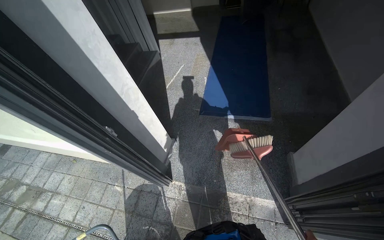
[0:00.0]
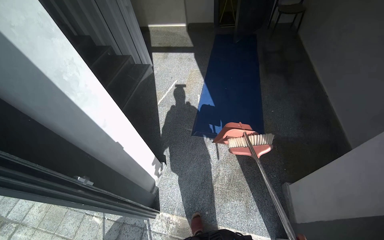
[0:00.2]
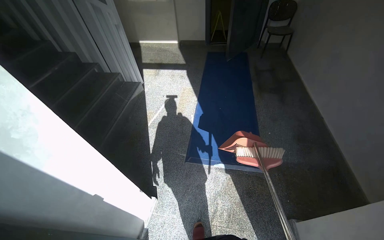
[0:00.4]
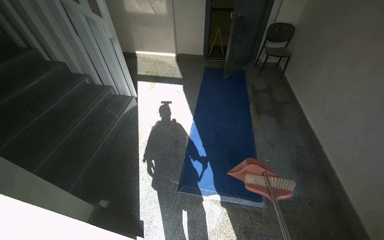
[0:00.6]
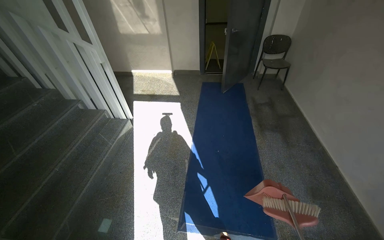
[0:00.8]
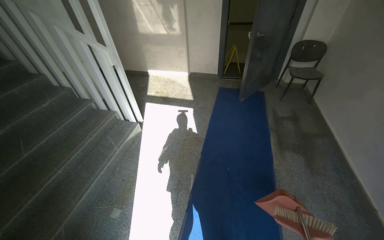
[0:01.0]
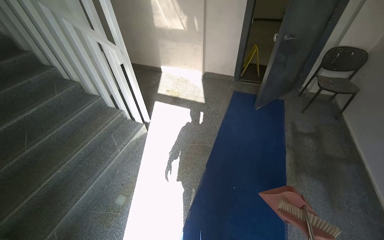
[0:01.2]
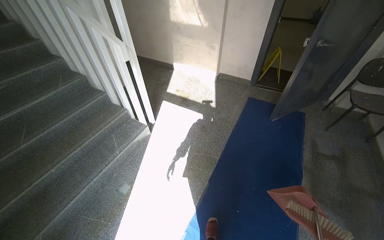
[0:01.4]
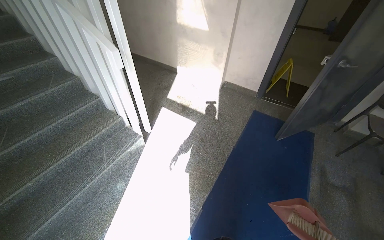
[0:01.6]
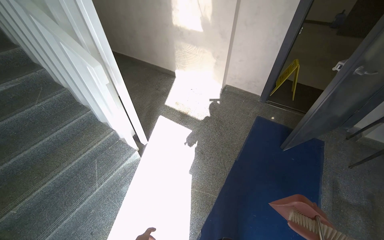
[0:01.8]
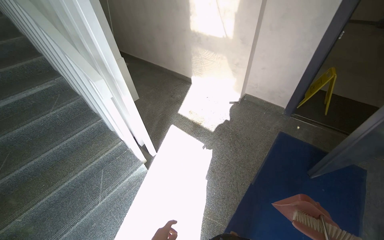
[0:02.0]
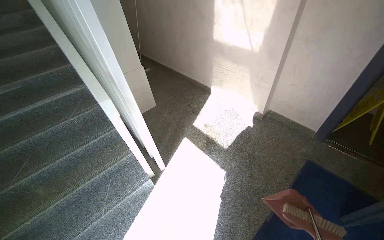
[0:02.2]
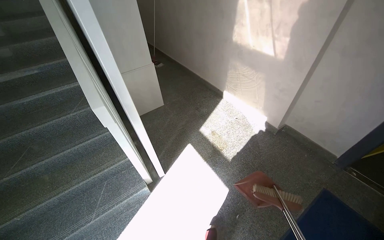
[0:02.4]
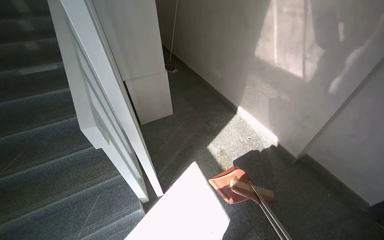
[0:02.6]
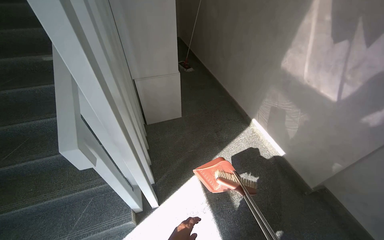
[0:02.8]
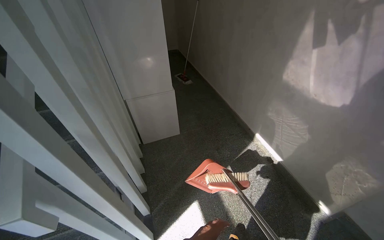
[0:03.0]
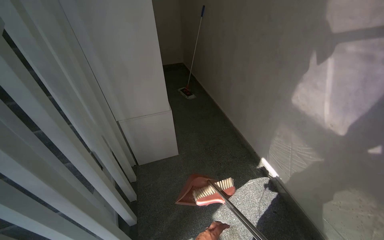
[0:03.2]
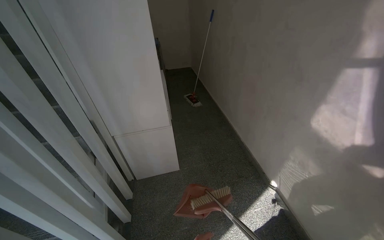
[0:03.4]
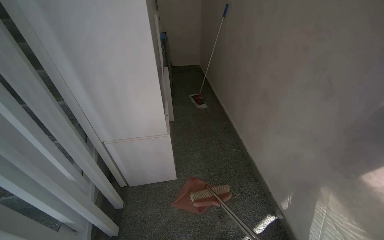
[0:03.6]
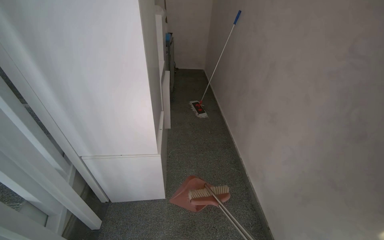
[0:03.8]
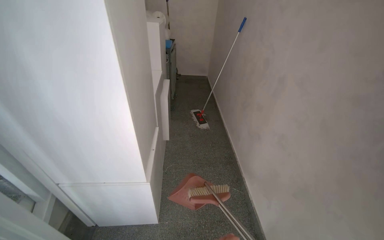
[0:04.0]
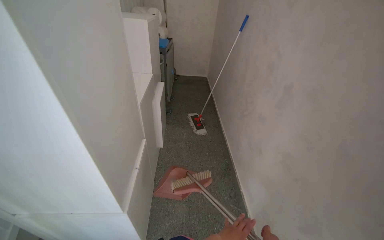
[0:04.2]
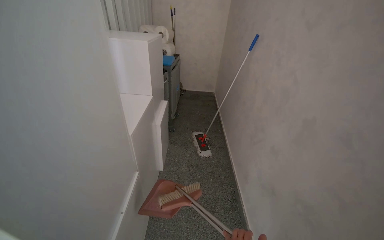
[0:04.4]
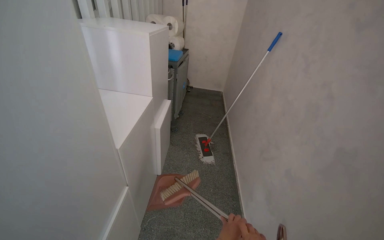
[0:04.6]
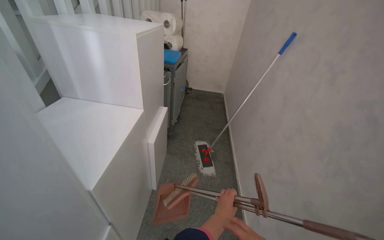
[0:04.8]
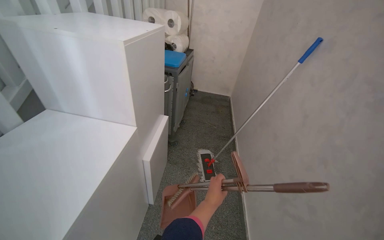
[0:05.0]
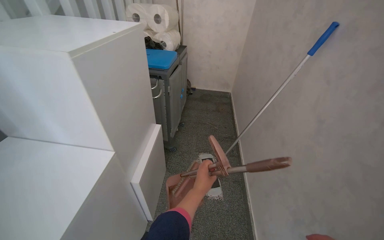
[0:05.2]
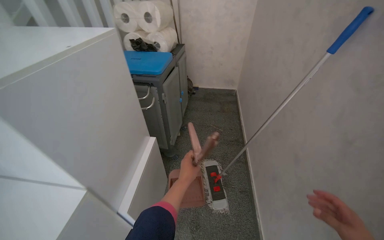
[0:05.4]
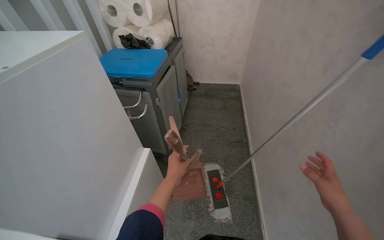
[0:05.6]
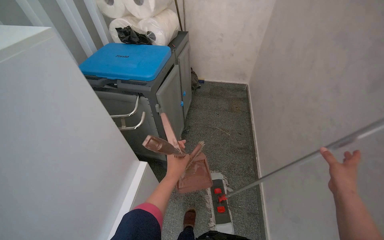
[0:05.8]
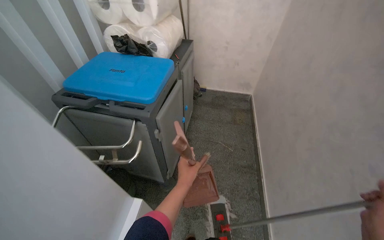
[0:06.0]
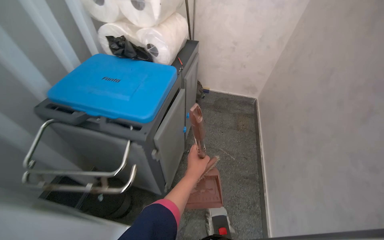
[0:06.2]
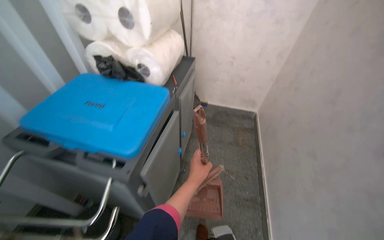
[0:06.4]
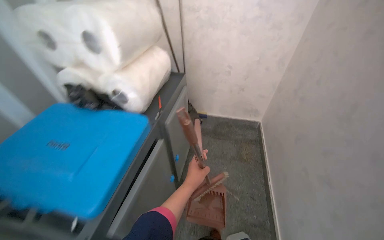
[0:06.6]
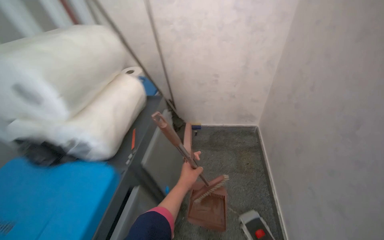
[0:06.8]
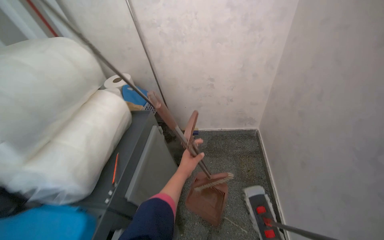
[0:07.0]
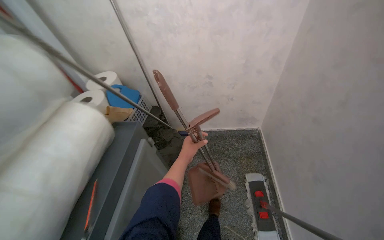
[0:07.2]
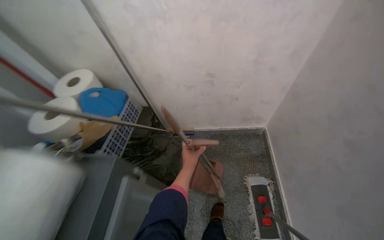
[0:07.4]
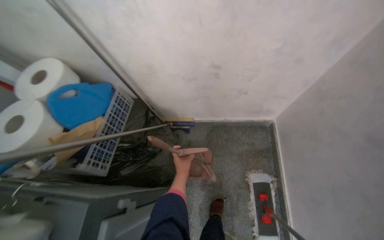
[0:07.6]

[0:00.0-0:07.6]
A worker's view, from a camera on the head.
Job: preparing cleaning supplies.
The whole recording: Washing broom and dustpan outside. The worker takes the broom and dustpan outside, washes them in the bucket, and puts them back in place.
0:00.0 to 0:01.6: The camera travels approximately 1.5 m.
0:01.6 to 0:03.0: The camera is carried some 1.5 m. The head rotates about 40 degrees to the left.
0:03.0 to 0:04.6: The camera travels approximately 1.5 m. The head turns to the left by some 25 degrees.
0:04.6 to 0:06.0: The camera is carried approximately 1.5 m.
0:06.0 to 0:07.6: The head travels some 1.5 m. The view tips downward by approximately 20 degrees.

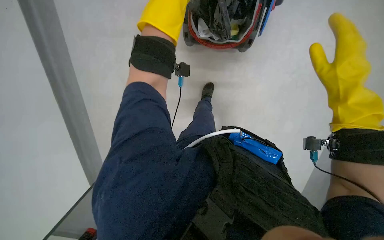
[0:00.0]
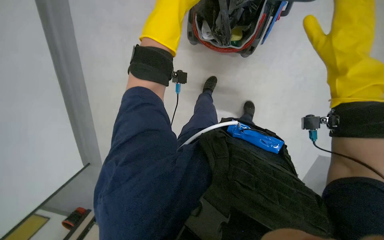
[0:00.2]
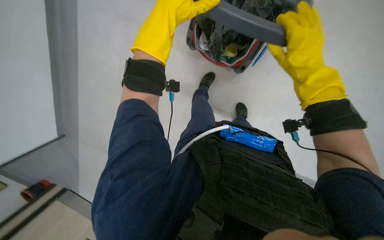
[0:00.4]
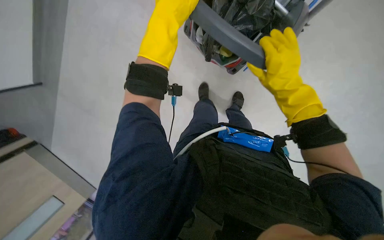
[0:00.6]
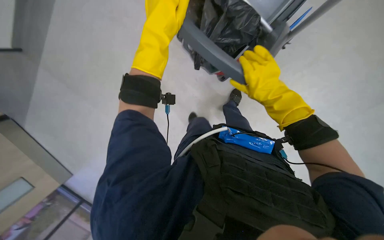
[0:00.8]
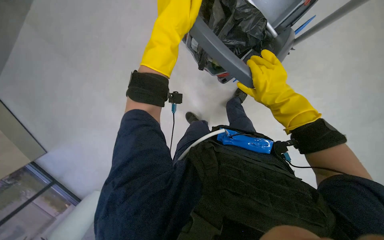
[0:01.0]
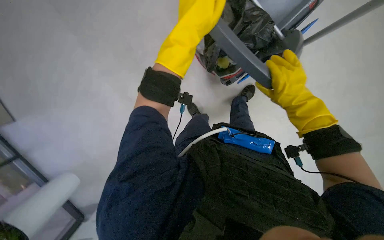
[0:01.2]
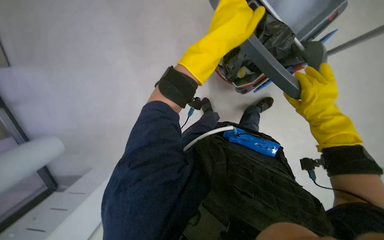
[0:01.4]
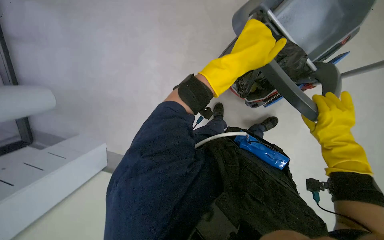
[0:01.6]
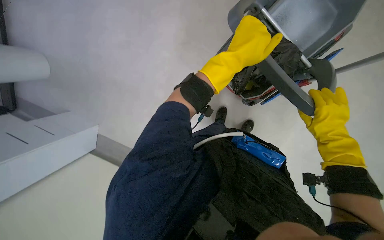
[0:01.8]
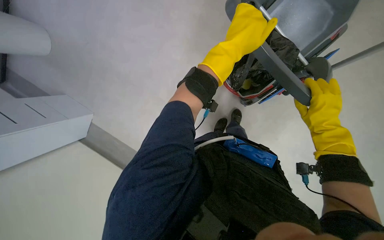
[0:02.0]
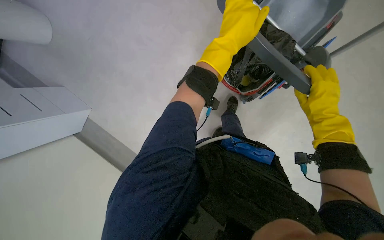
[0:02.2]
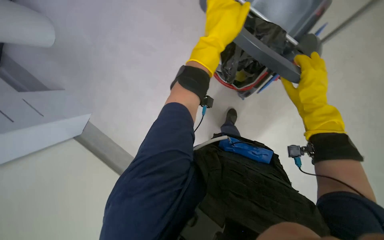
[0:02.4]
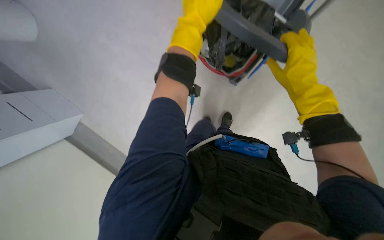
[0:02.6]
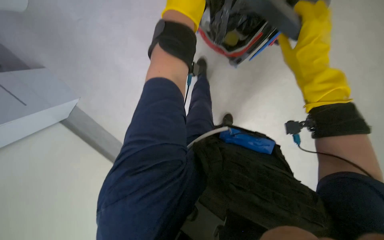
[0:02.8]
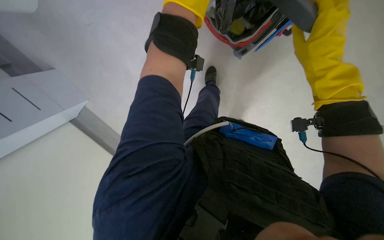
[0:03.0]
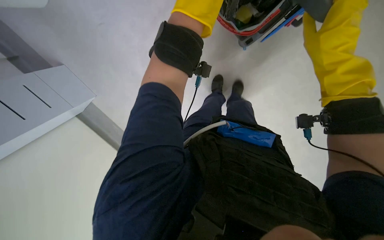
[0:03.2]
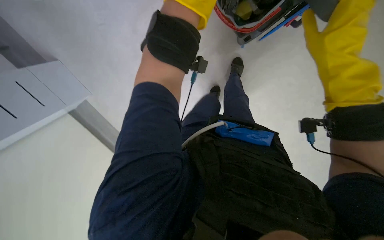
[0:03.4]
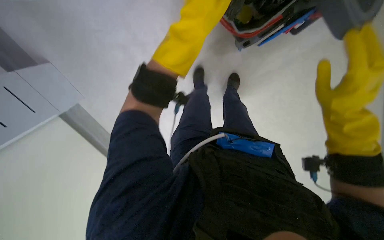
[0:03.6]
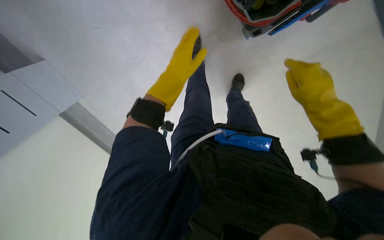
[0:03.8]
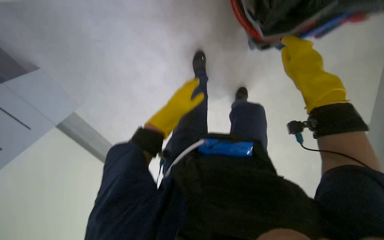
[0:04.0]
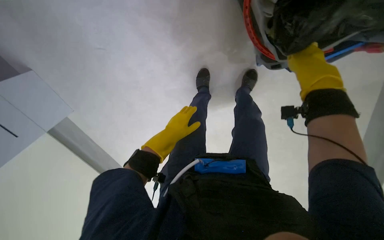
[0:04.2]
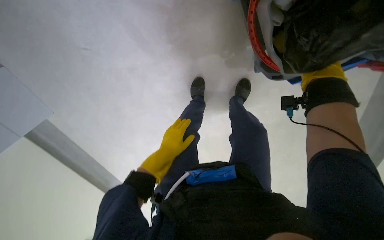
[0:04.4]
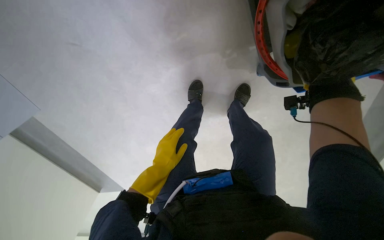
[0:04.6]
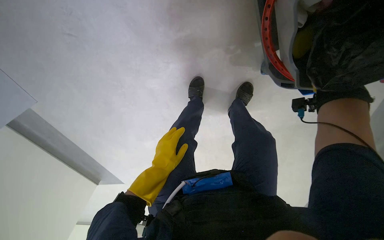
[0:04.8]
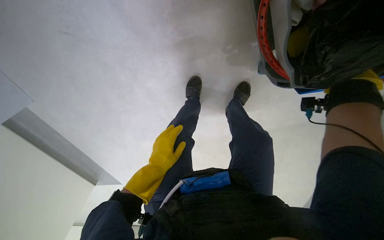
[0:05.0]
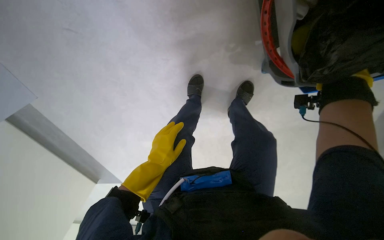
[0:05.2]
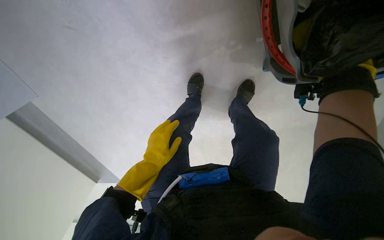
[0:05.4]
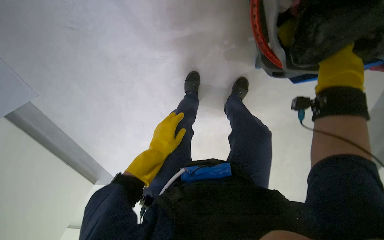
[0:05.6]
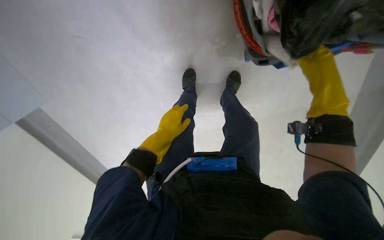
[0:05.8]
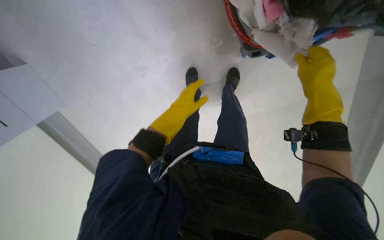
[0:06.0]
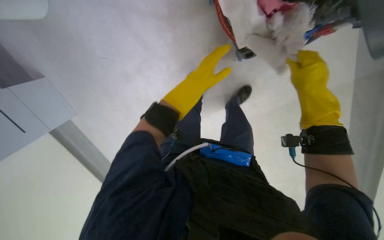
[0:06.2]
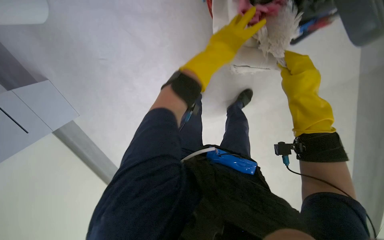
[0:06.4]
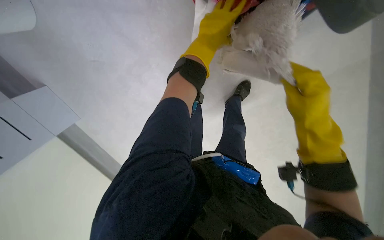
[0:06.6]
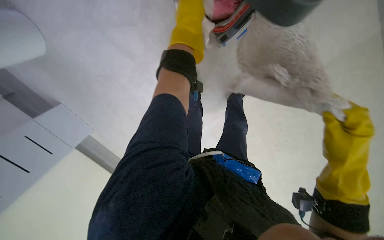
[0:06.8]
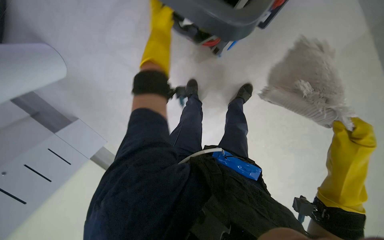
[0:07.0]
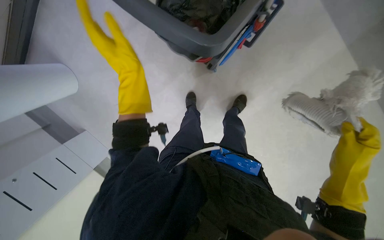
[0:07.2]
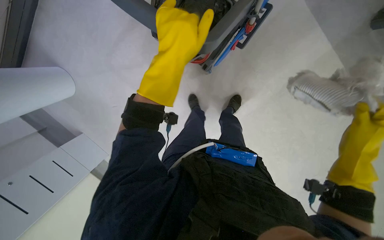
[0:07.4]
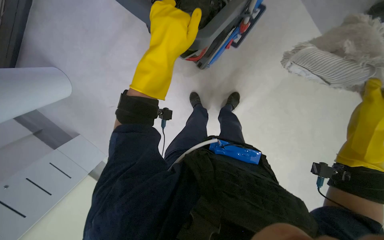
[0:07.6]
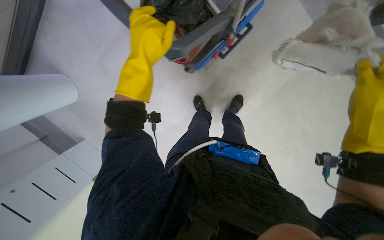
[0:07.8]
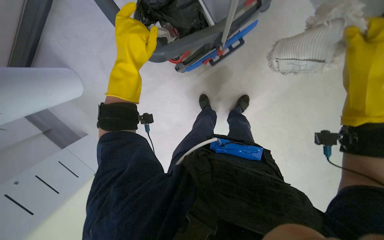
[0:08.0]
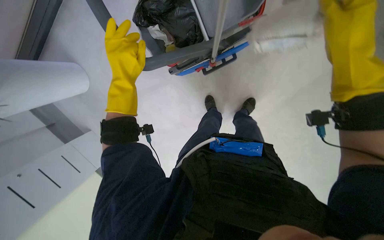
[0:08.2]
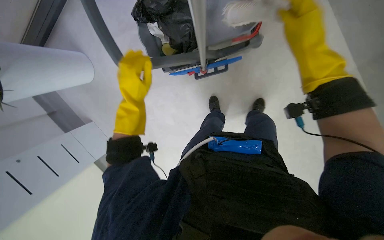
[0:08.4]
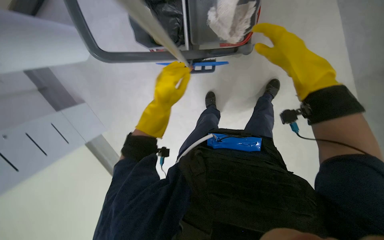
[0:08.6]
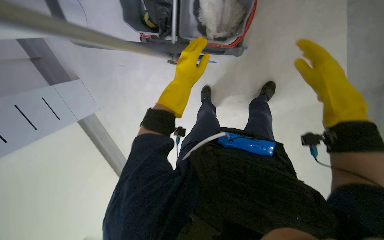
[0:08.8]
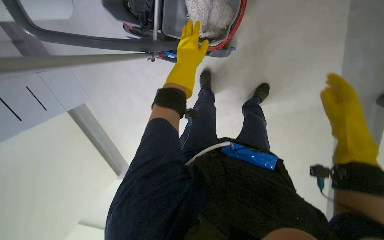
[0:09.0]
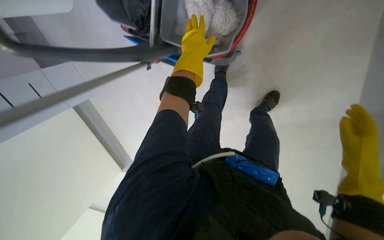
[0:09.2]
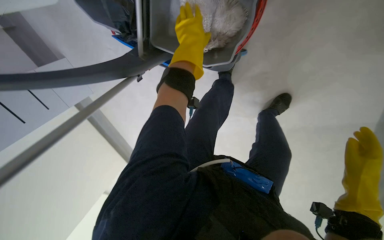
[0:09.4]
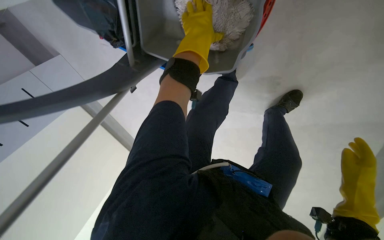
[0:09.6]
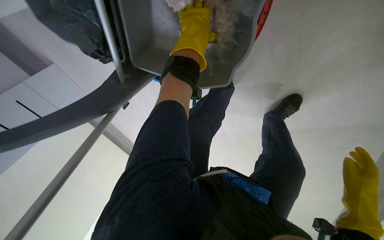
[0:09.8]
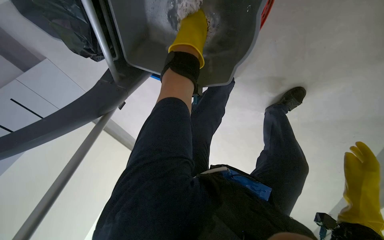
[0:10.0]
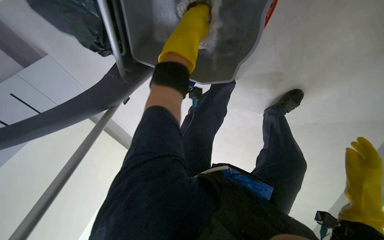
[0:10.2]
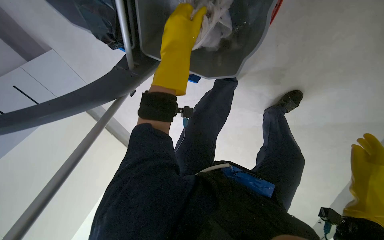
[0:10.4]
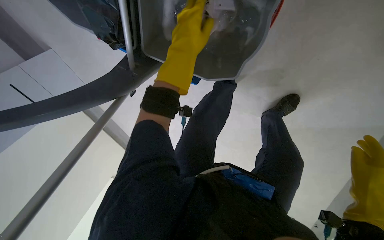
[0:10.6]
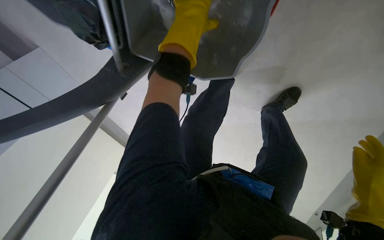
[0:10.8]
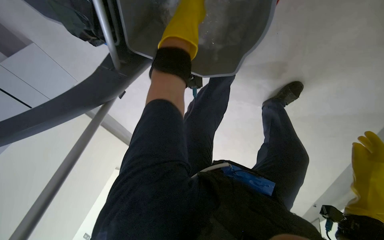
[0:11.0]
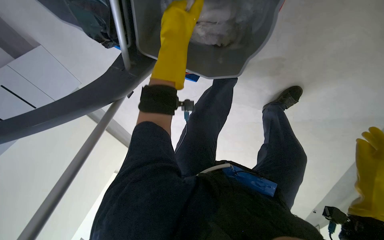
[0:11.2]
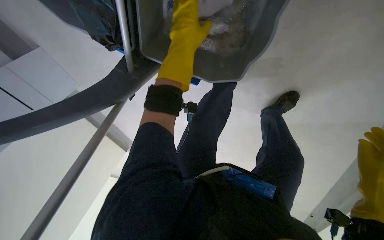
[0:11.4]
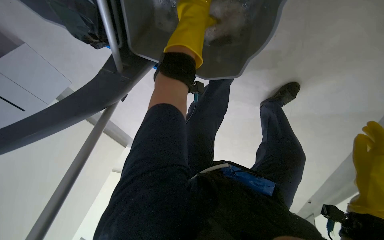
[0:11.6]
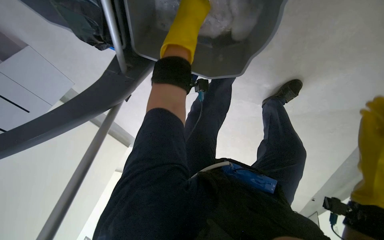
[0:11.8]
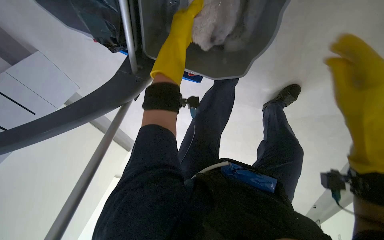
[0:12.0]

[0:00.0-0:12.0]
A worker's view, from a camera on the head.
Job: preparing cleaning supplies.
The whole recording: Preparing mop for cleaning. The worker prepares the mop by wringing out the mop head and attaching it to the handle.
0:00.0 to 0:01.6: The right hand moves roughly 10 cm to the left and comes back.
0:01.6 to 0:03.0: The view tilts roughly 10 degrees downward.
0:03.0 to 0:04.4: The left hand shifts approximately 35 cm farther from the camera and down the picture.
0:04.4 to 0:06.0: The left hand moves up the picture, some 10 cm.
0:06.0 to 0:07.6: The left hand moves up the picture and nearer to the camera, some 25 cm.
0:07.6 to 0:09.0: The left hand is displaced farther from the camera by roughly 15 cm, and reaches approximately 5 cm to the left, then returns.
0:10.4 to 0:12.0: The left hand heads farther from the camera and up the picture, covering roughly 15 cm.
